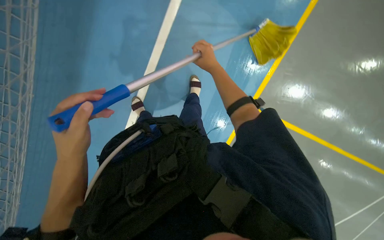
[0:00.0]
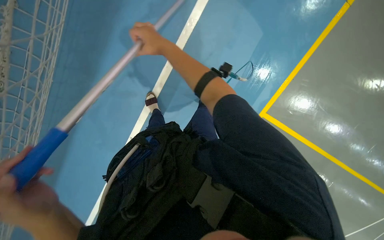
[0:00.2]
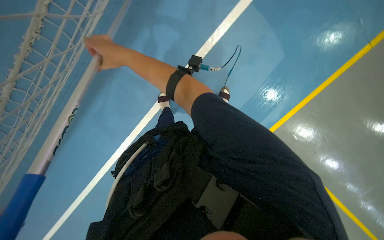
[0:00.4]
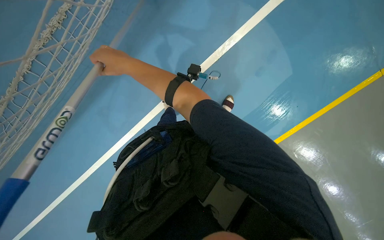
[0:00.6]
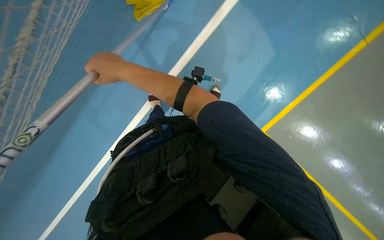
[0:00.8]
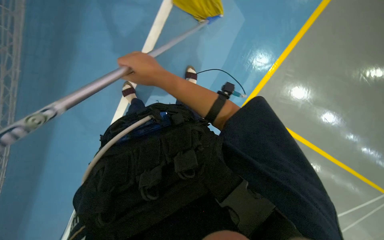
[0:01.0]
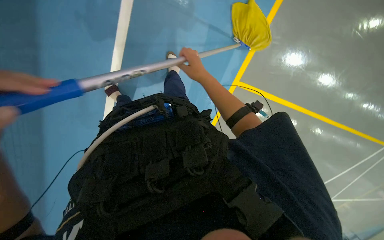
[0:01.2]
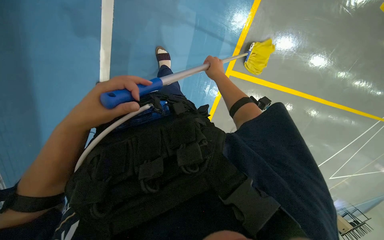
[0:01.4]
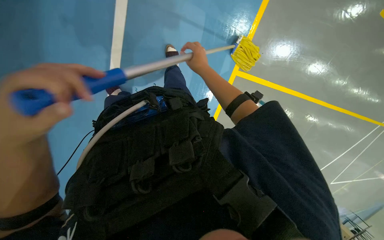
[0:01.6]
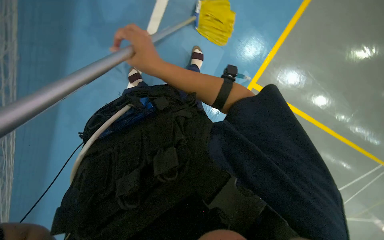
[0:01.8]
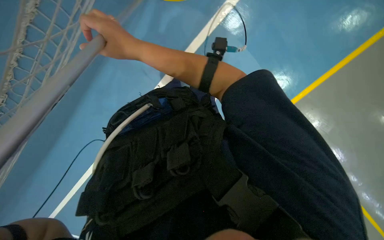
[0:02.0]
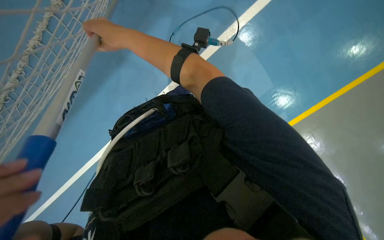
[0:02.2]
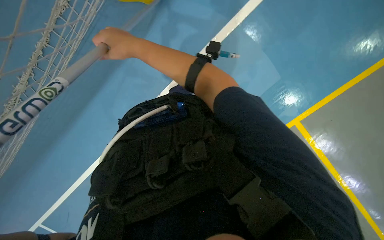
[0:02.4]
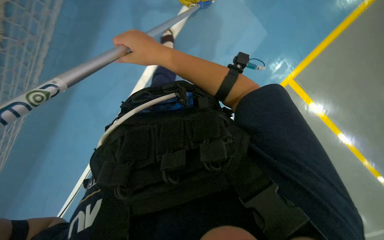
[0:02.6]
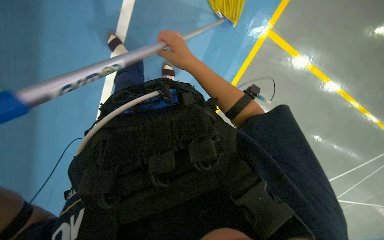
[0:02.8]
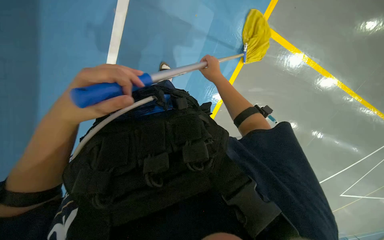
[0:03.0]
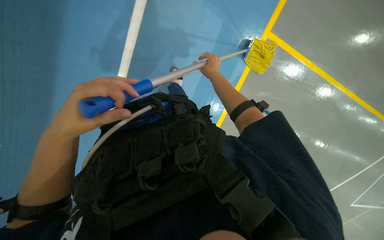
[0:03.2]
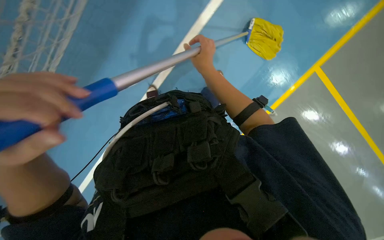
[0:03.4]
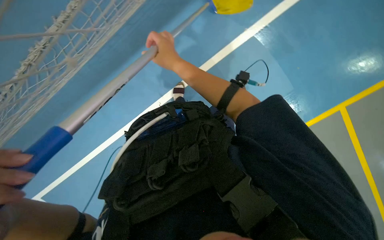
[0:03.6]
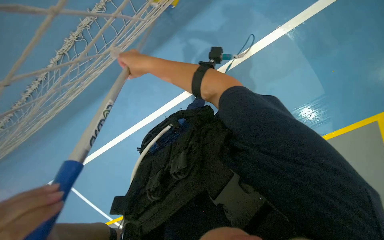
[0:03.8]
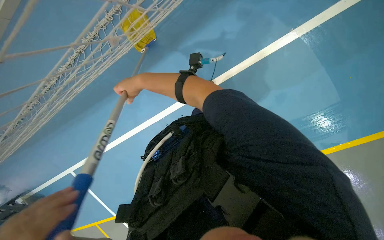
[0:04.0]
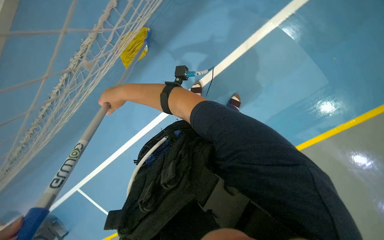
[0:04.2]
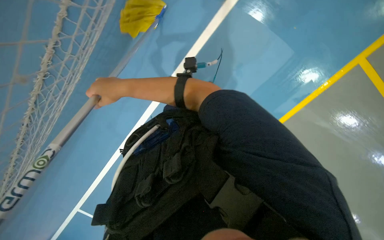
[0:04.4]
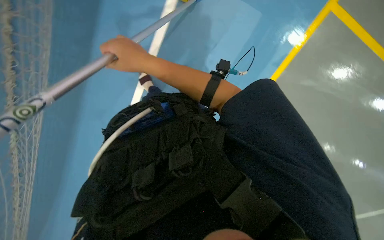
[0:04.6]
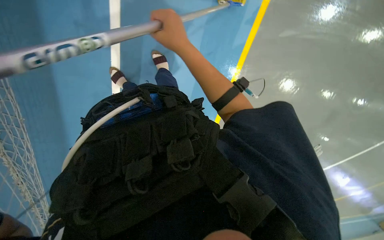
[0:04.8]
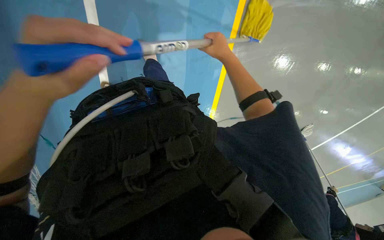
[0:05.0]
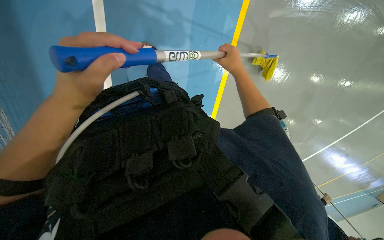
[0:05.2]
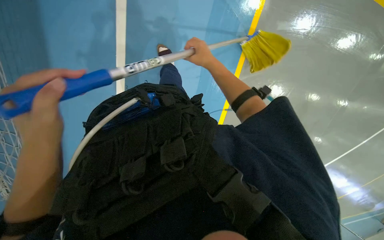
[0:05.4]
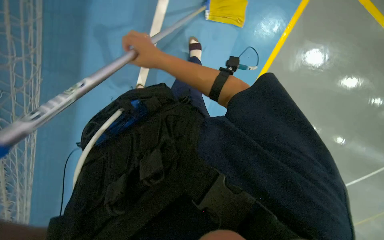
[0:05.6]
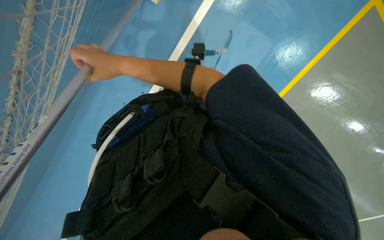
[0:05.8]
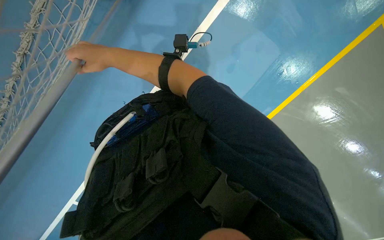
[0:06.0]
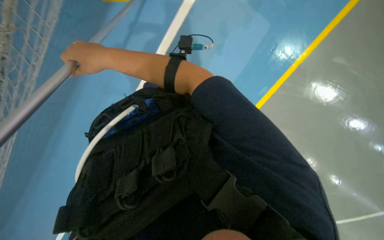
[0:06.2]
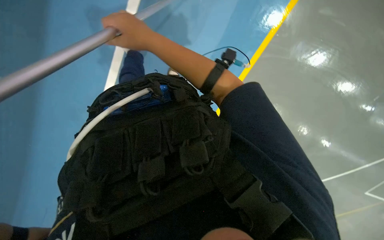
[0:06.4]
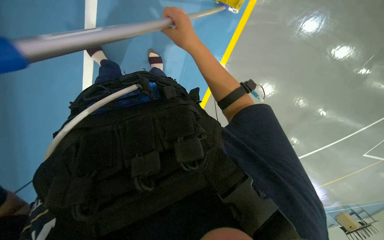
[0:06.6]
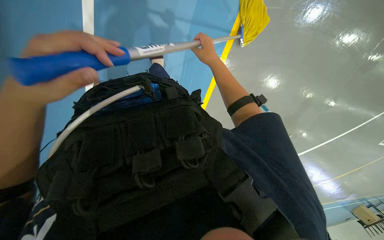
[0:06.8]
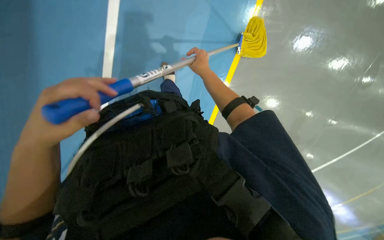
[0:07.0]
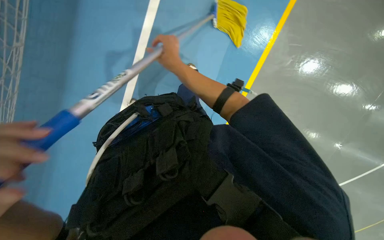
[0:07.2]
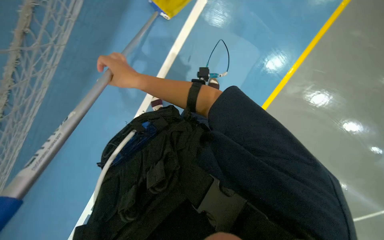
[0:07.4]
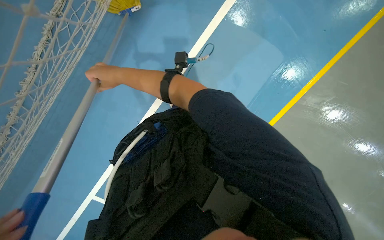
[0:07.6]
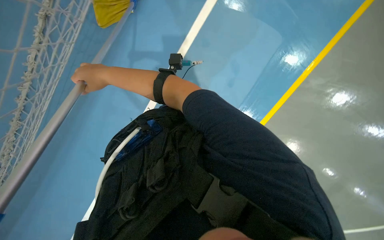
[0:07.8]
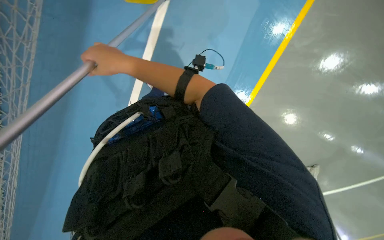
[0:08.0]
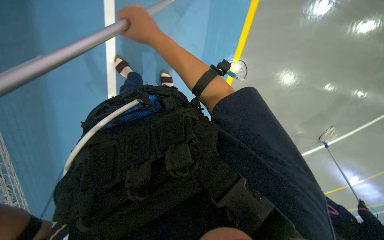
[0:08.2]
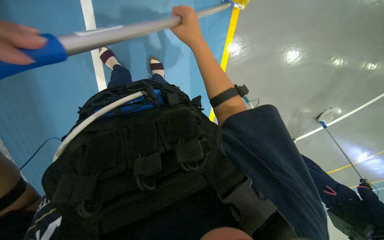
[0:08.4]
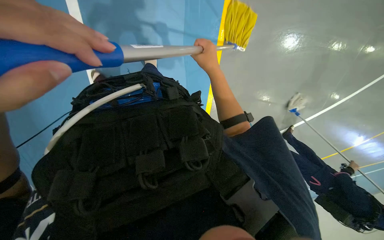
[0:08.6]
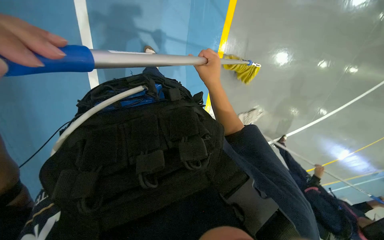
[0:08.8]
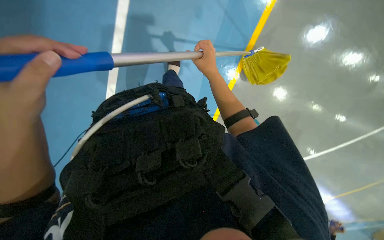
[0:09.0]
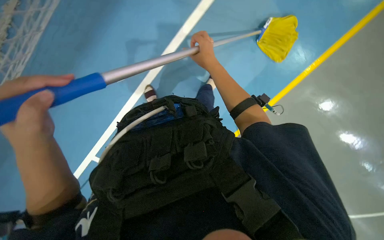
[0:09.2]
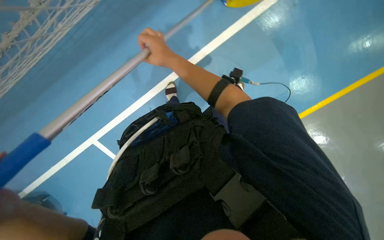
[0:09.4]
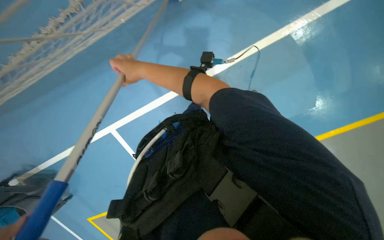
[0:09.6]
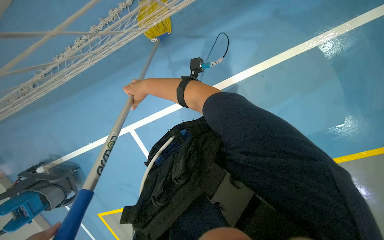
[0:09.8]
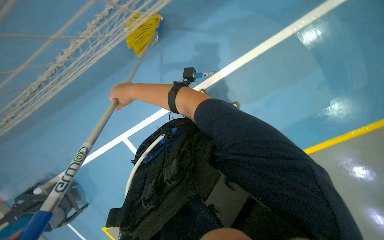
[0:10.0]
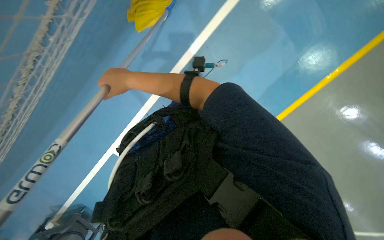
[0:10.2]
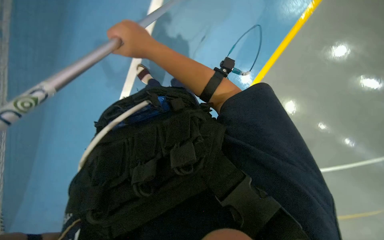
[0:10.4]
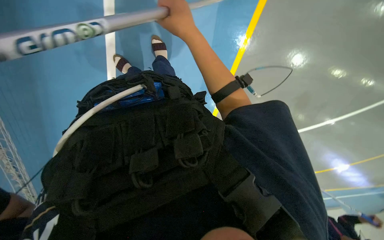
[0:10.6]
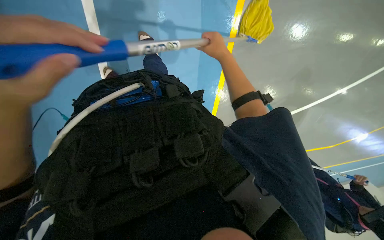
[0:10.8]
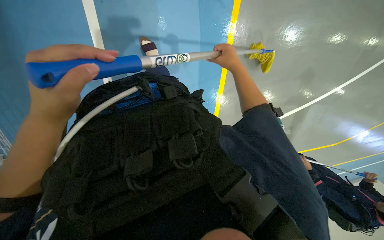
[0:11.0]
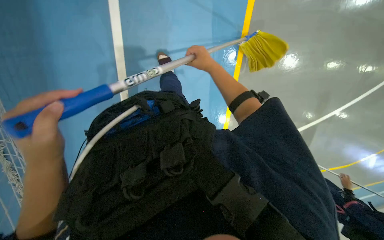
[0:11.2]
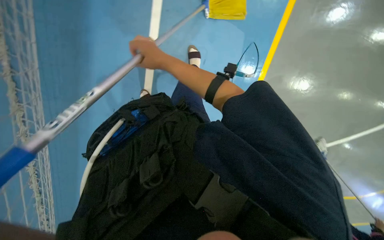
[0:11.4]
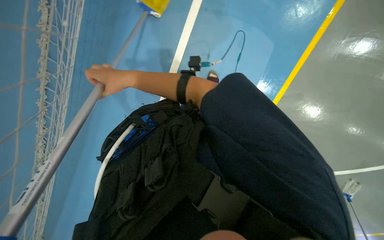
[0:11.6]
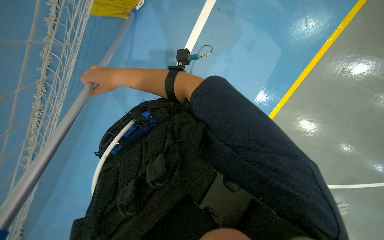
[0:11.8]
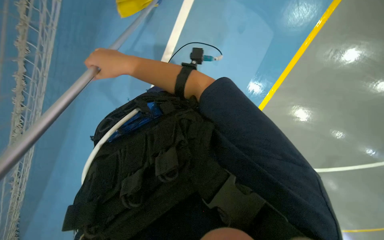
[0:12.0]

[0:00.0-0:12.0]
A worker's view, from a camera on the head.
Job: mopping floor.
The whole recording: Mopping floor. The worker mops the floor with a yellow mop, periodically rinsing and wringing it in a bucket.
0:00.0 to 0:01.6: The right hand swings left and right, some 25 cm each way, with 2 reversals.
0:01.6 to 0:03.0: The right hand travels to the left and back again, roughly 20 cm each way.
0:03.0 to 0:04.4: The view swings approximately 15 degrees to the left. The scene turns approximately 45 degrees counterclockwise in the picture.
0:04.4 to 0:06.0: The camera is aimed some 20 degrees further to the left. The right hand moves approximately 40 cm to the right and comes back.
0:06.0 to 0:07.6: The view pans to the left by some 20 degrees. The view tips downward by some 20 degrees.
0:07.6 to 0:09.0: The camera is aimed some 20 degrees further to the right.
0:10.4 to 0:12.0: The right hand goes left and right, roughly 40 cm each way, reversing 2 times.

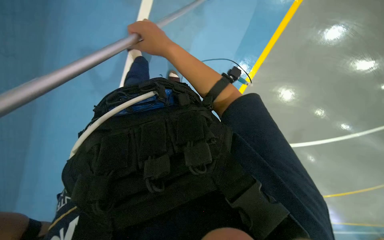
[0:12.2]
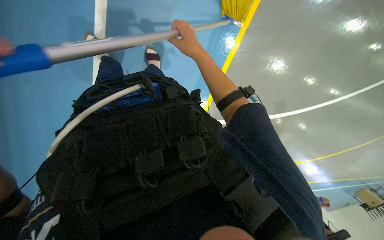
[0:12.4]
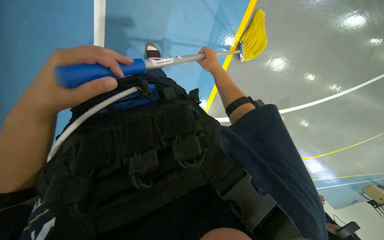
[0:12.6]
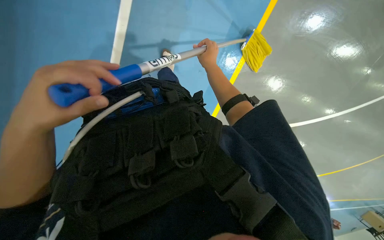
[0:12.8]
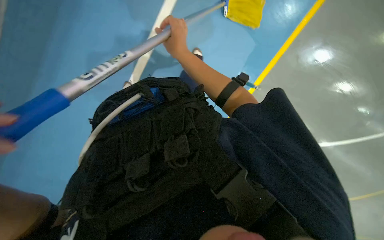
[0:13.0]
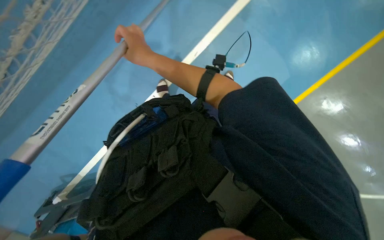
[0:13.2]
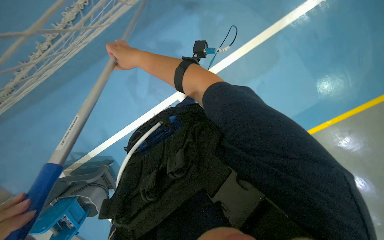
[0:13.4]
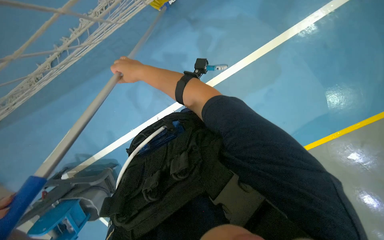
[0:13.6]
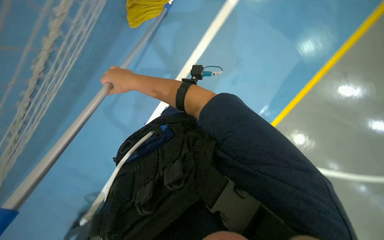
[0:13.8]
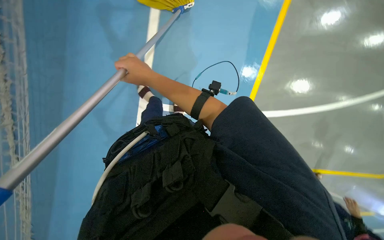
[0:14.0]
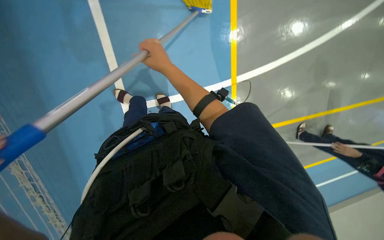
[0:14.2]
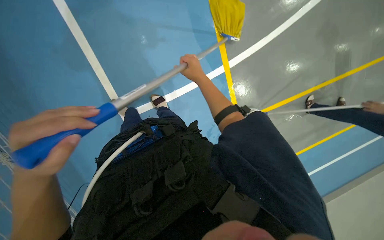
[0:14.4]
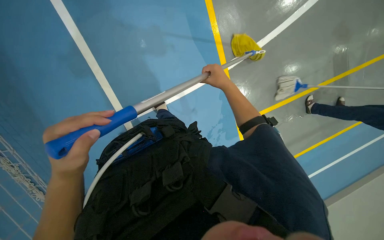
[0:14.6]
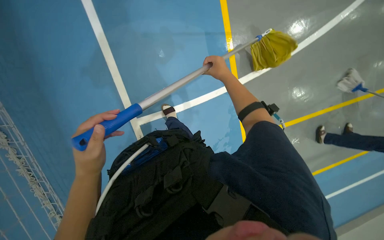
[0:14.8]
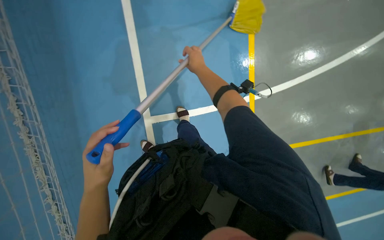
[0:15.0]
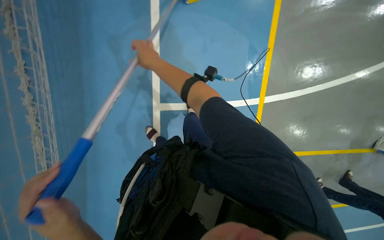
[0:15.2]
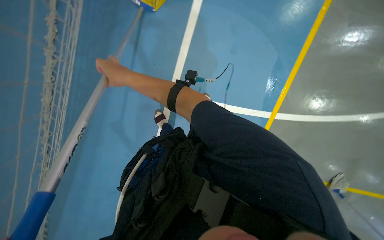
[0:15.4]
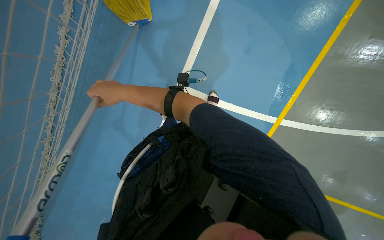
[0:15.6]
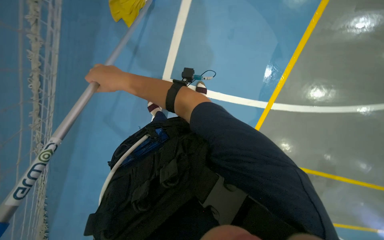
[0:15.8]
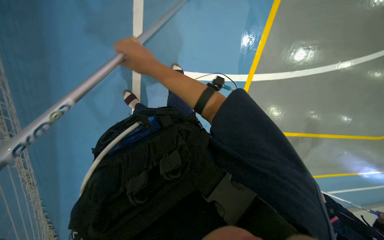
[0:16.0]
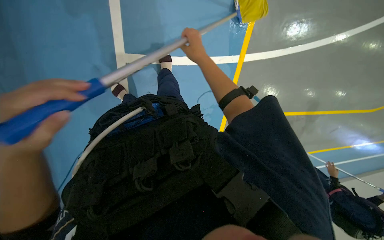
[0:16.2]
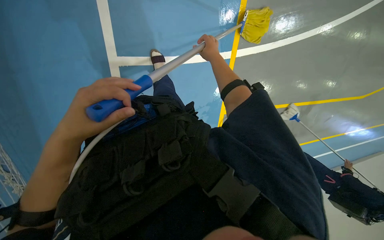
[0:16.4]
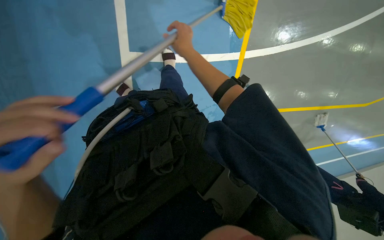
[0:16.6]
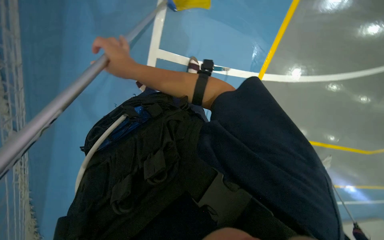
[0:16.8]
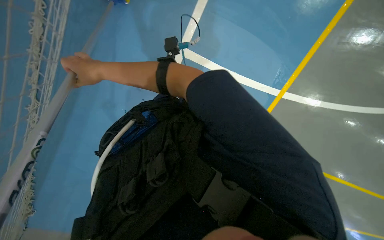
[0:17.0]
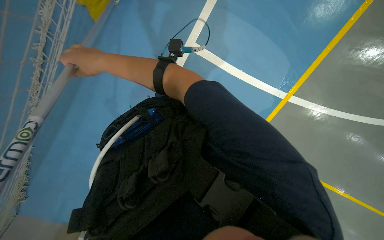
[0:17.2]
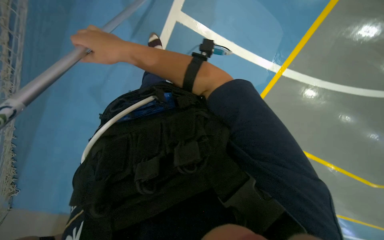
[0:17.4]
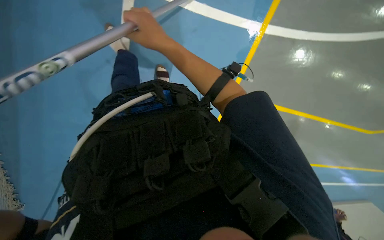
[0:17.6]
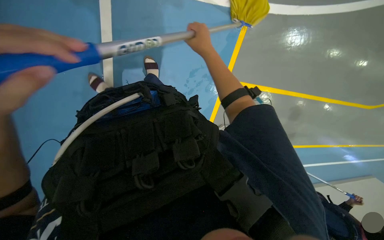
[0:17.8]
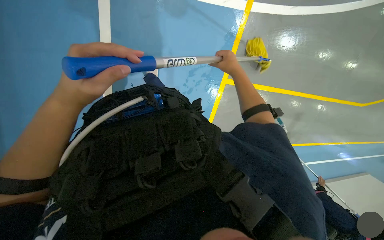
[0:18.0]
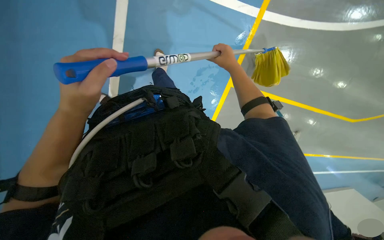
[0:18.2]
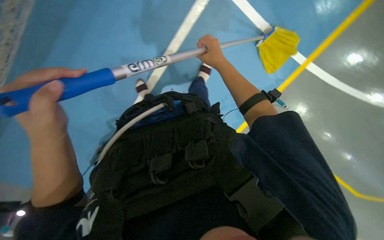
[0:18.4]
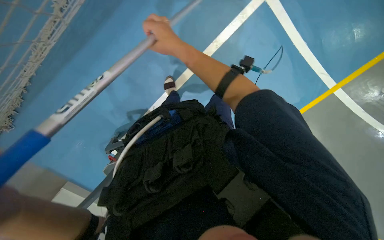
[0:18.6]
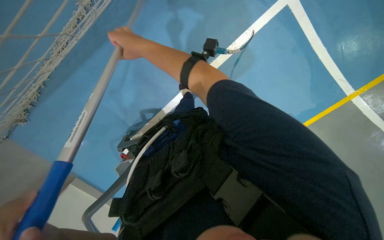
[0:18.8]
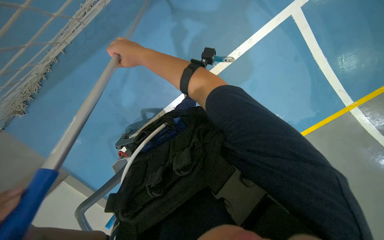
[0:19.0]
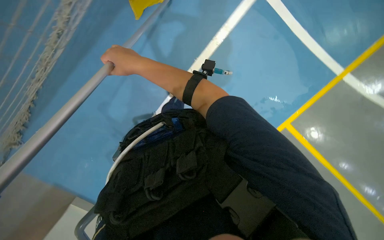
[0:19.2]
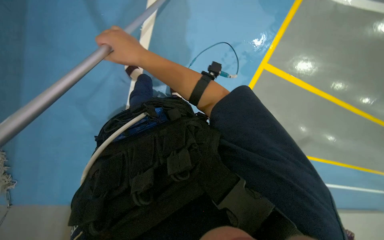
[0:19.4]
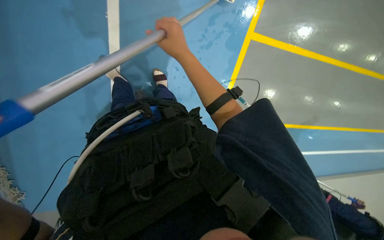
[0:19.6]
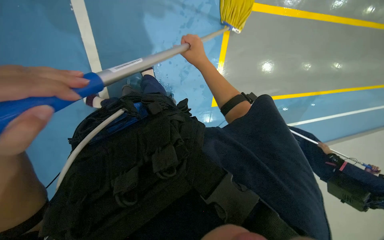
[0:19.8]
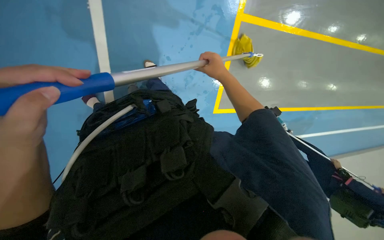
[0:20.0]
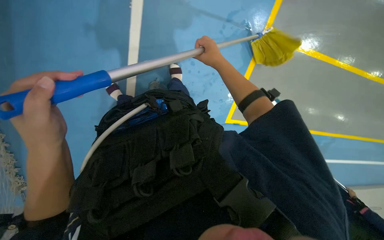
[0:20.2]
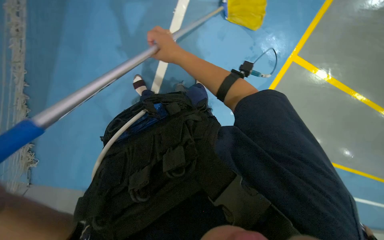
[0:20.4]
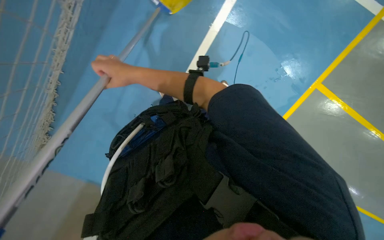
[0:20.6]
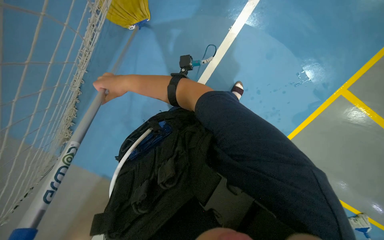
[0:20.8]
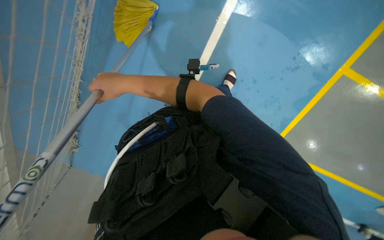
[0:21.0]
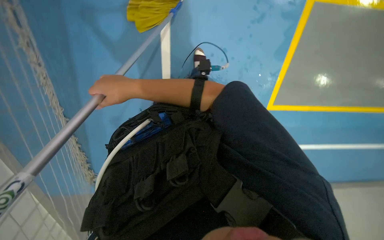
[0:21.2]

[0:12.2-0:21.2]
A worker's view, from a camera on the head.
Job: mopping floor.
The whole recording: Mopping floor. The worker mops the floor with a yellow mop, periodically rinsing and wringing it in a bucket.
0:12.2 to 0:13.8: The view tips upward by roughly 15 degrees.
0:15.2 to 0:16.6: The right hand goes left and right, roughly 30 cm each way, reversing 2 times.
0:18.2 to 0:19.8: The wearer looks some 20 degrees further downward.
0:19.8 to 0:21.2: The view pans to the left by about 20 degrees. The right hand travels to the left and nearer to the camera by roughly 35 cm.
